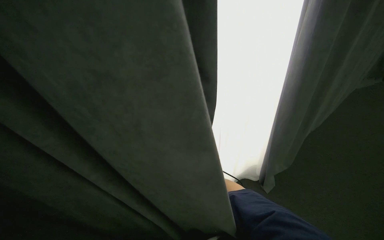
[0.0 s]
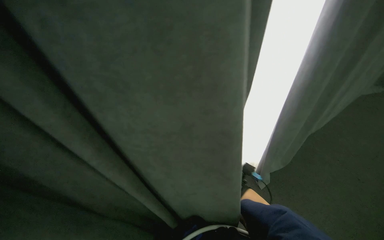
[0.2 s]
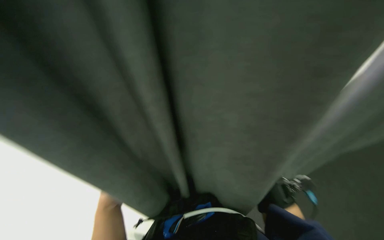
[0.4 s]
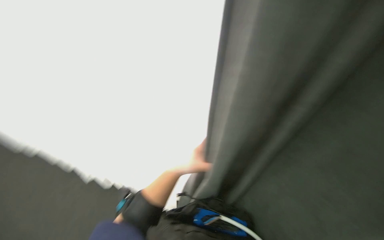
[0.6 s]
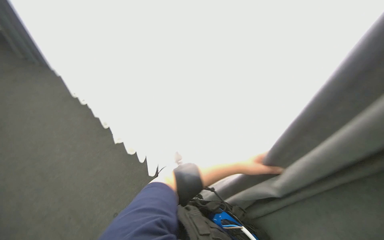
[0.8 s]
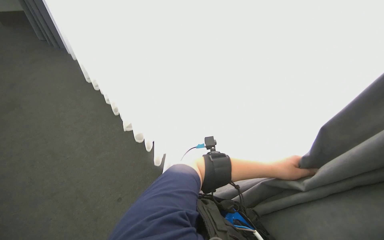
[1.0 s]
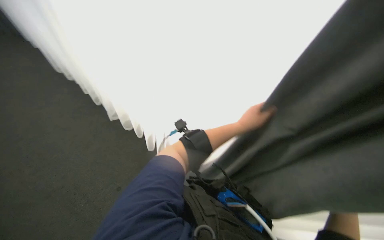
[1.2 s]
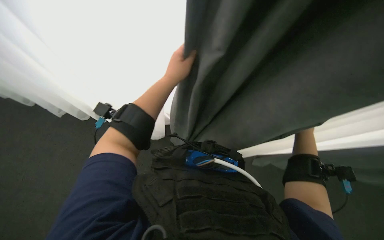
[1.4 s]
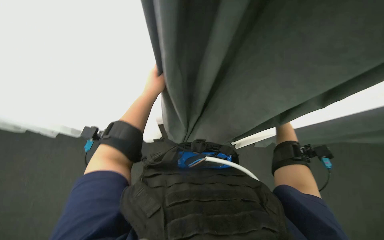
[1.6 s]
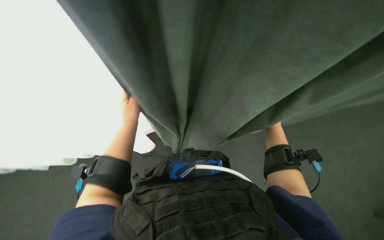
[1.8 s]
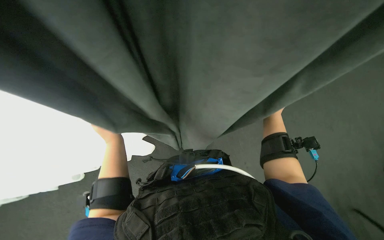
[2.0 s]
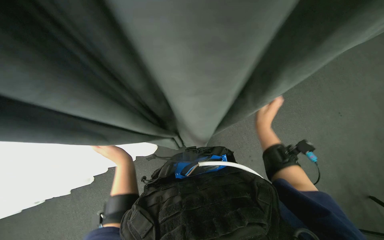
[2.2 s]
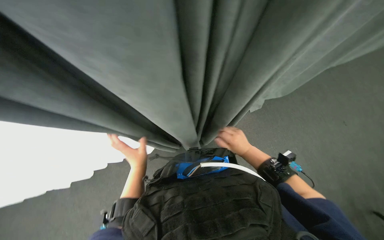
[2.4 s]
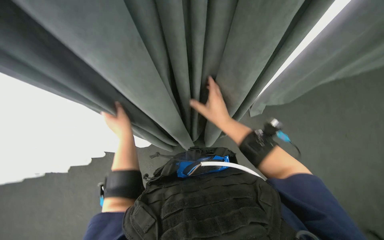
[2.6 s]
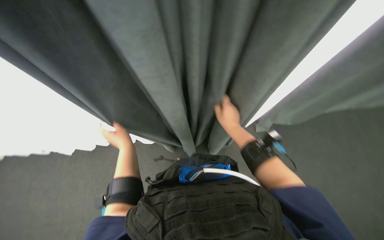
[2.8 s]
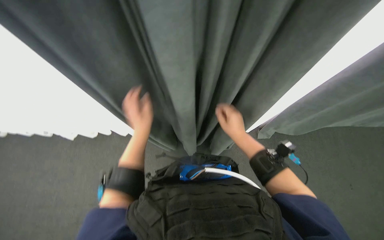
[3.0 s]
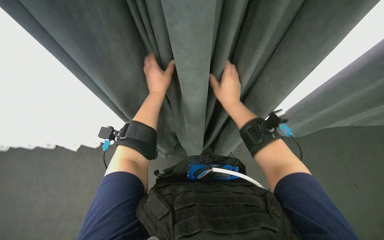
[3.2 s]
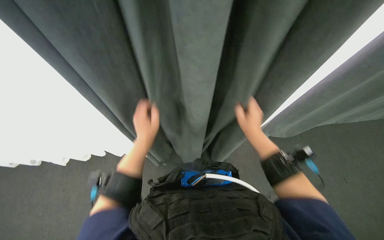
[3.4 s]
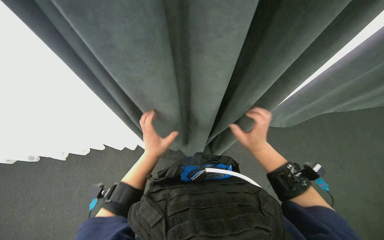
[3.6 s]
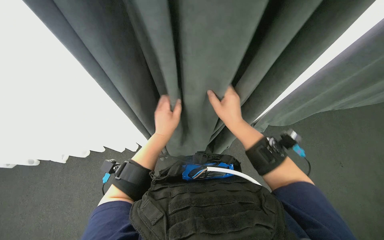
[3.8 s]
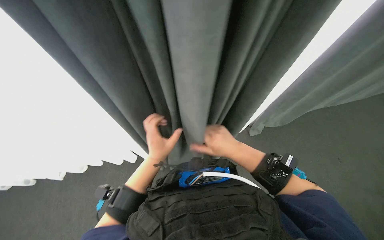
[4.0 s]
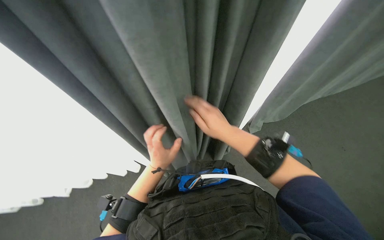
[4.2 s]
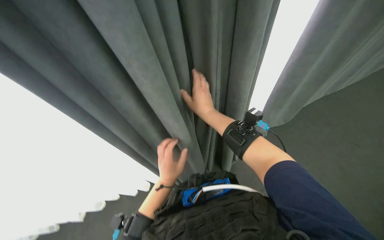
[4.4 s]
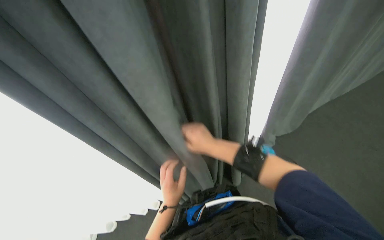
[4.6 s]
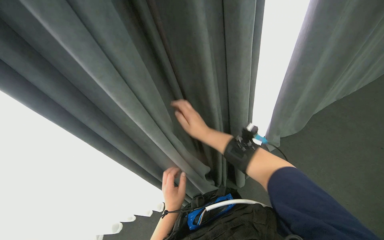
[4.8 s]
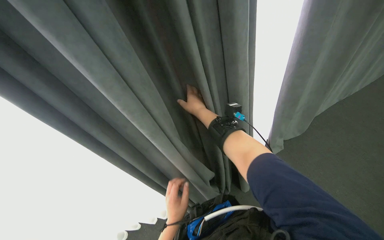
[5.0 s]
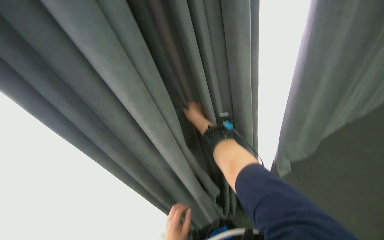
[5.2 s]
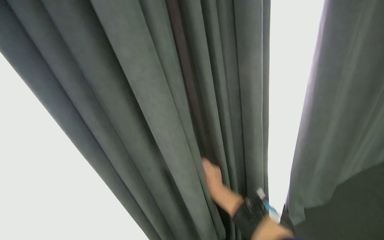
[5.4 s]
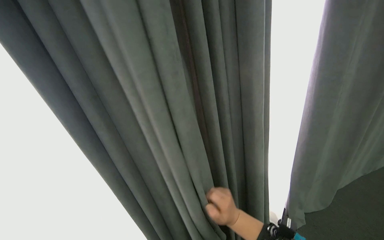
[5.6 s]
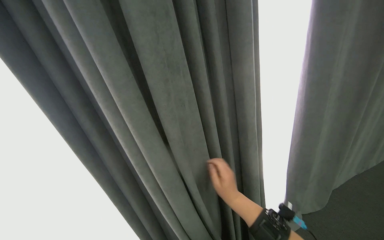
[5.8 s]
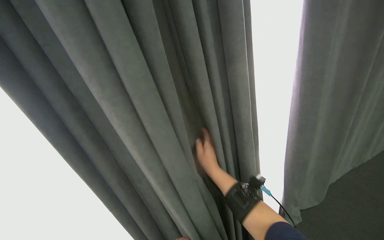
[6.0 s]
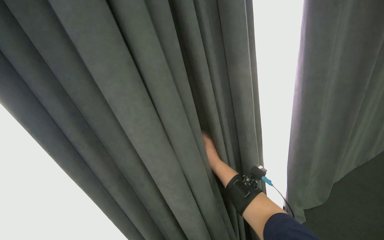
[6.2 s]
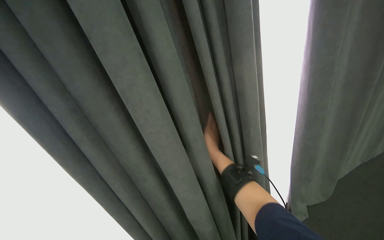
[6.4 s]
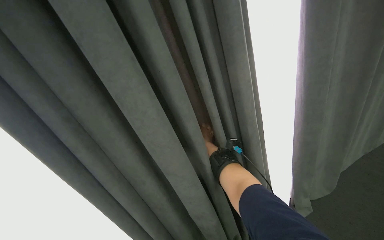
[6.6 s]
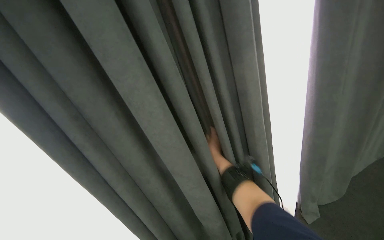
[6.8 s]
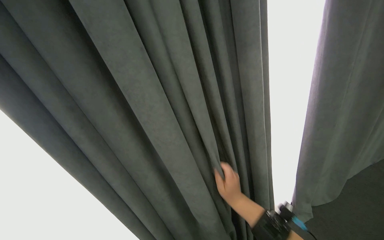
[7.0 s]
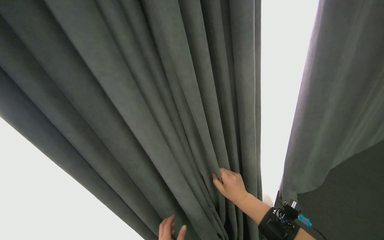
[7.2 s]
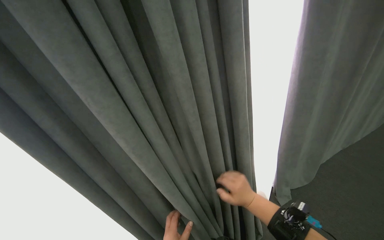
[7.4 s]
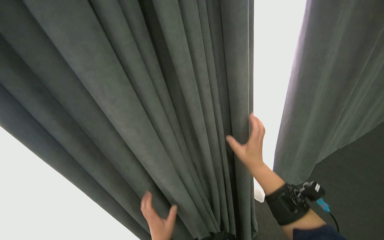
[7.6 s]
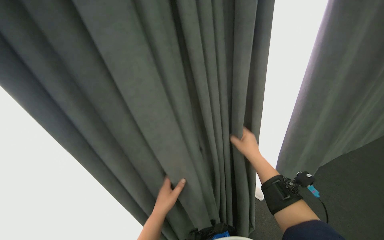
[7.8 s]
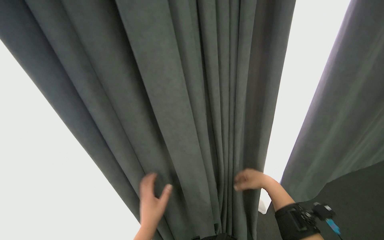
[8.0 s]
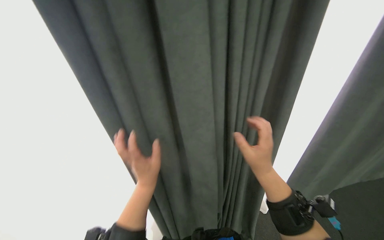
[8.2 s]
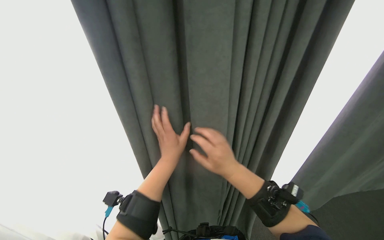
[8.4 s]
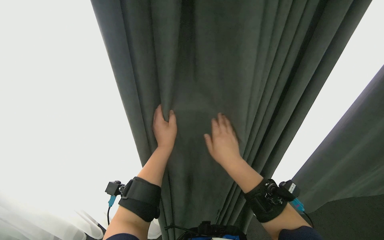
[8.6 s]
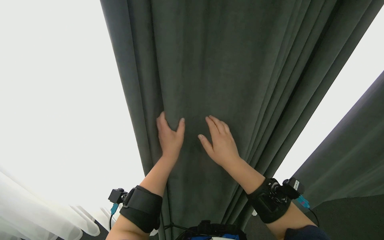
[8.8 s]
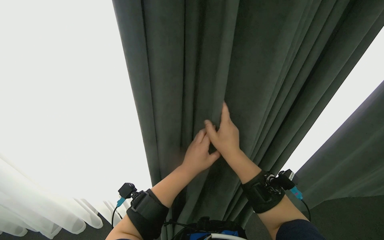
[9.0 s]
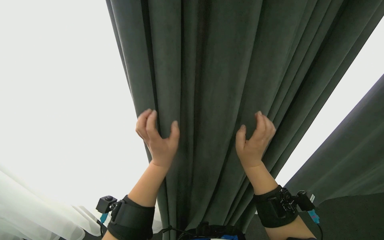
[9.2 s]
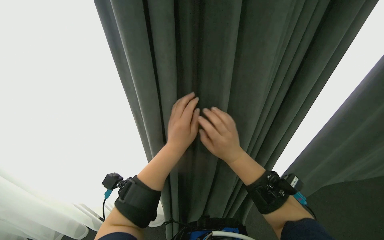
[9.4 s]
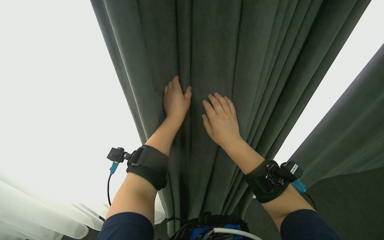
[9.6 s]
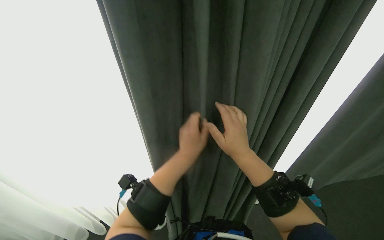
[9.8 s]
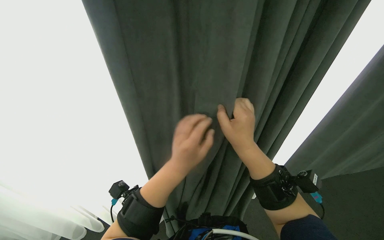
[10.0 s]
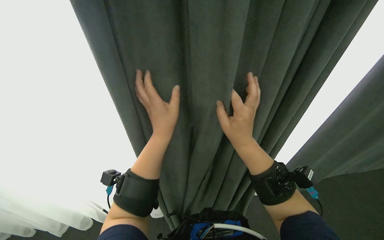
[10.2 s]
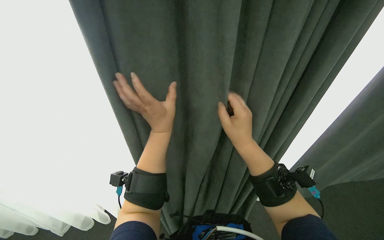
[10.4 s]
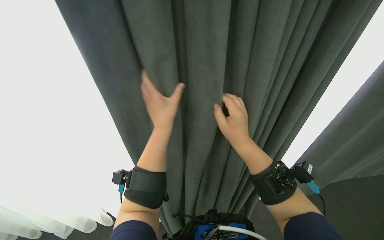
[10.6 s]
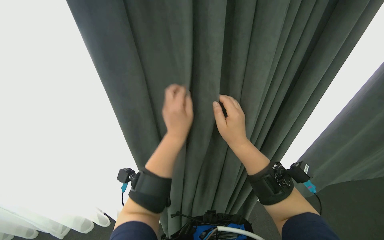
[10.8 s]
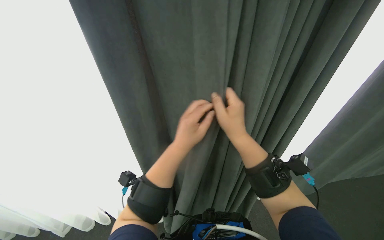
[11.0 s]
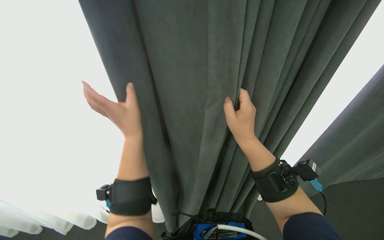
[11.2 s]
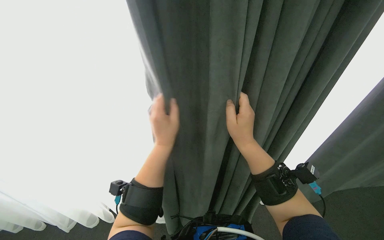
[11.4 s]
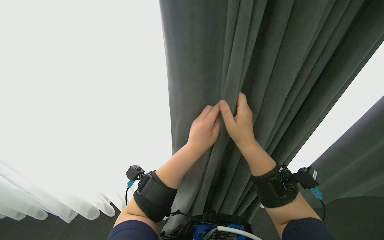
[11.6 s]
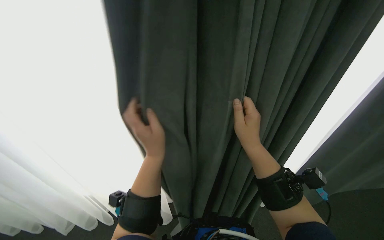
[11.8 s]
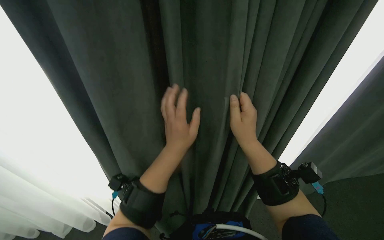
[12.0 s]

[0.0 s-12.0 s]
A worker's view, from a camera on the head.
Job: organizing items.
The whole recording: Pulling room curtains. The worker pulls and adjusts the grey and white curtains across the window.
0.0 to 1.6 s: The wearer's head swings approximately 30 degrees to the left.
1.6 to 3.0 s: The left hand is displaced nearer to the camera and down the picture by some 15 cm, while the right hand shifts about 20 cm to the left and nearer to the camera.
3.0 to 4.4 s: The right hand goes approximately 20 cm nearer to the camera, up the picture and to the left.
4.4 to 6.0 s: The view tilts about 25 degrees upward. The right hand swings up and down the picture, approximately 30 cm each way, with 2 reversals.
6.0 to 7.6 s: The right hand is displaced to the right by some 10 cm, and reaches approximately 25 cm farther from the camera, then returns.
9.0 to 10.4 s: The left hand moves up and down the picture over approximately 15 cm, changing direction 2 times.
10.4 to 12.0 s: The left hand goes to the right and returns, roughly 5 cm each way.

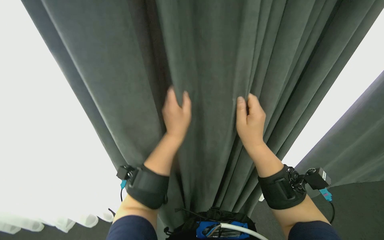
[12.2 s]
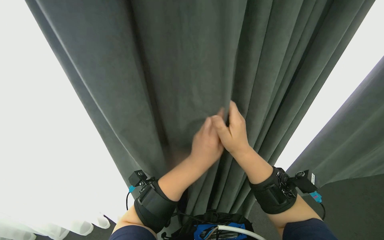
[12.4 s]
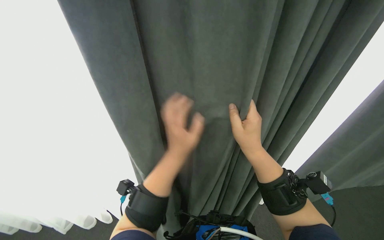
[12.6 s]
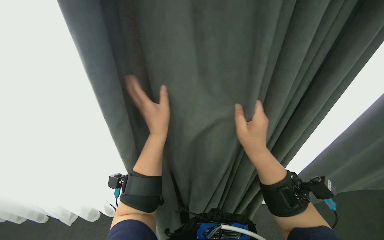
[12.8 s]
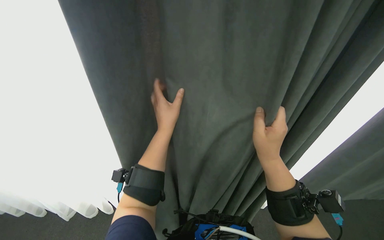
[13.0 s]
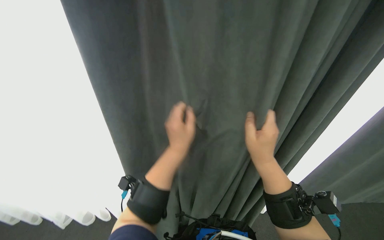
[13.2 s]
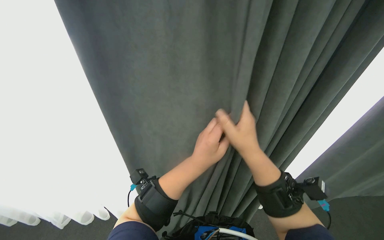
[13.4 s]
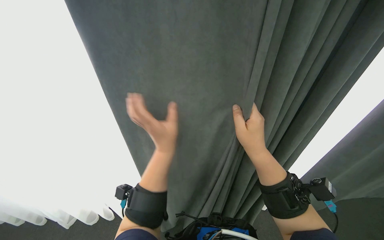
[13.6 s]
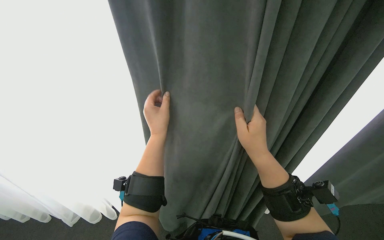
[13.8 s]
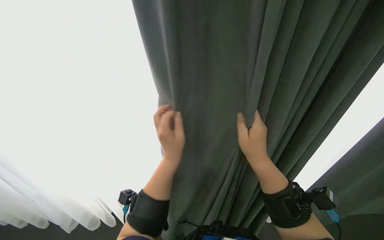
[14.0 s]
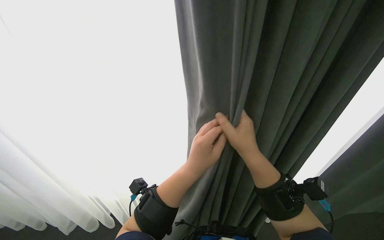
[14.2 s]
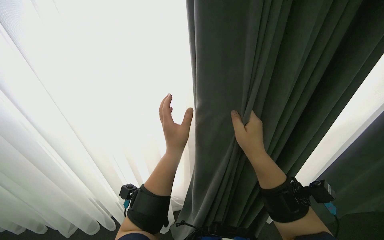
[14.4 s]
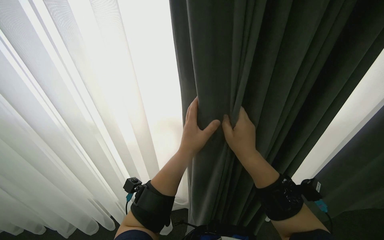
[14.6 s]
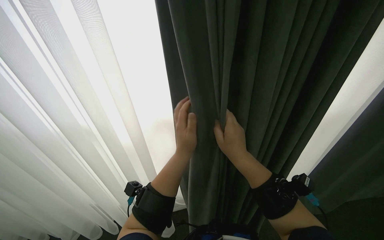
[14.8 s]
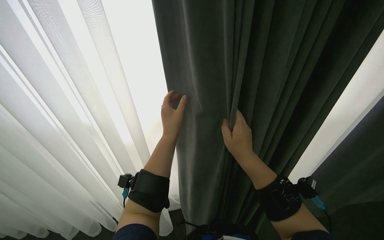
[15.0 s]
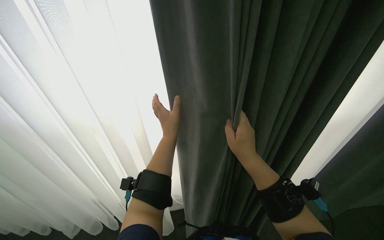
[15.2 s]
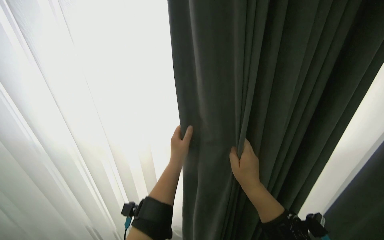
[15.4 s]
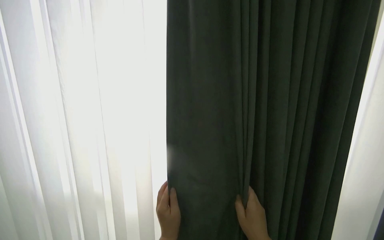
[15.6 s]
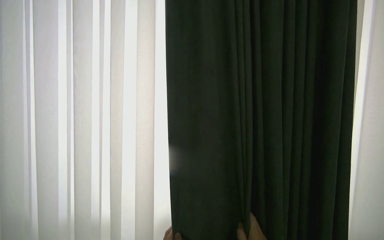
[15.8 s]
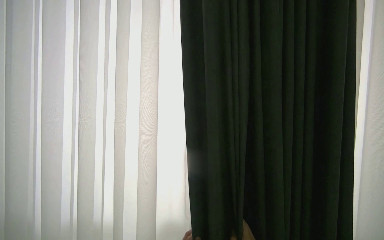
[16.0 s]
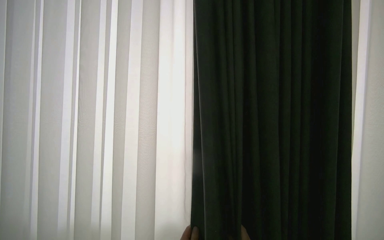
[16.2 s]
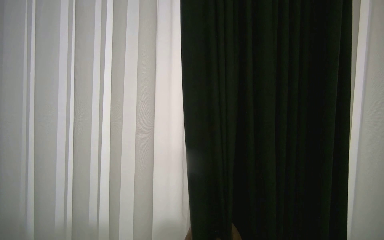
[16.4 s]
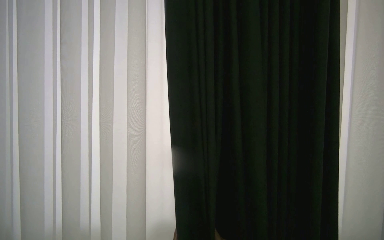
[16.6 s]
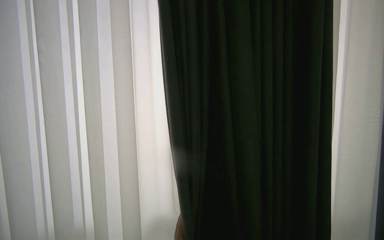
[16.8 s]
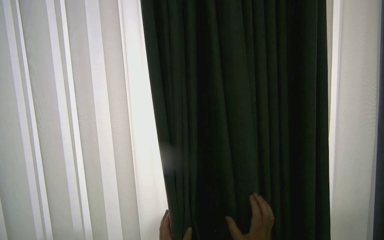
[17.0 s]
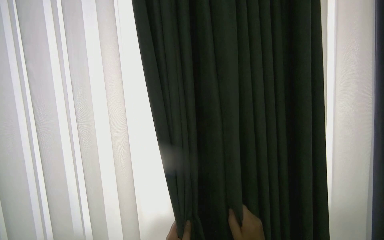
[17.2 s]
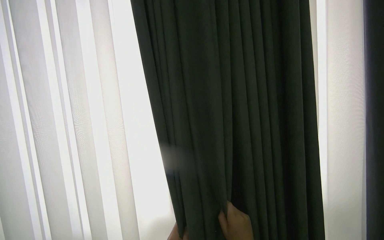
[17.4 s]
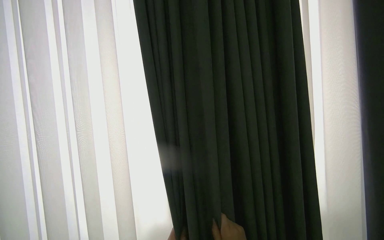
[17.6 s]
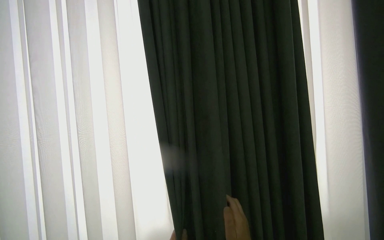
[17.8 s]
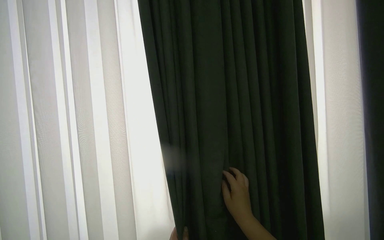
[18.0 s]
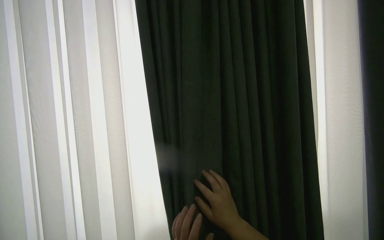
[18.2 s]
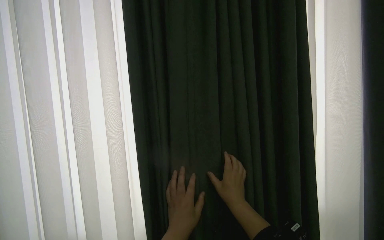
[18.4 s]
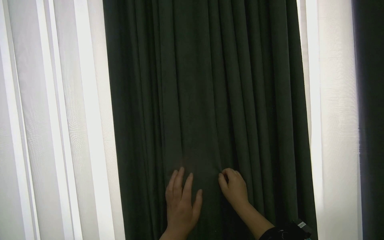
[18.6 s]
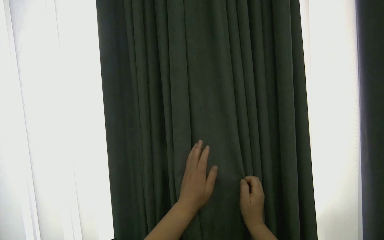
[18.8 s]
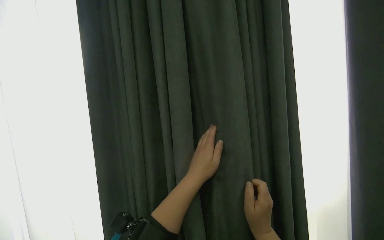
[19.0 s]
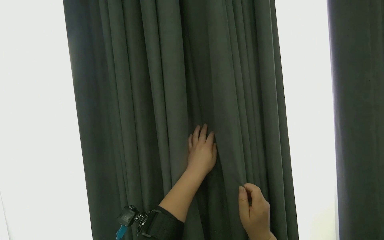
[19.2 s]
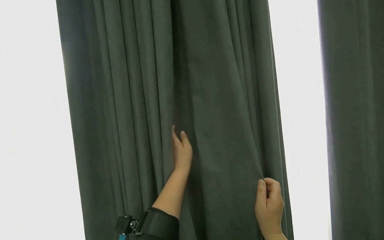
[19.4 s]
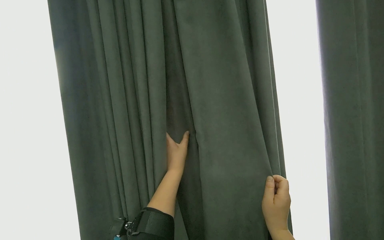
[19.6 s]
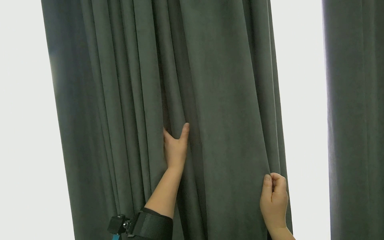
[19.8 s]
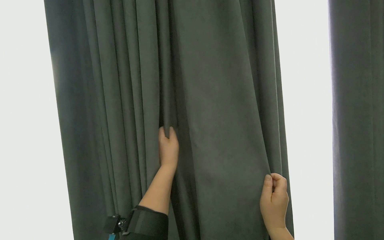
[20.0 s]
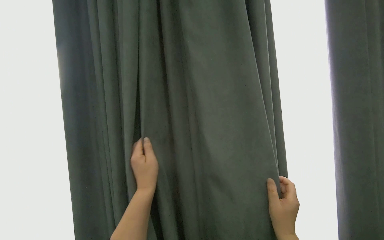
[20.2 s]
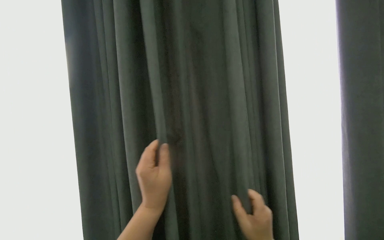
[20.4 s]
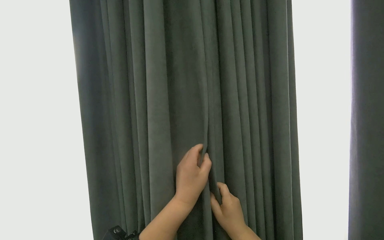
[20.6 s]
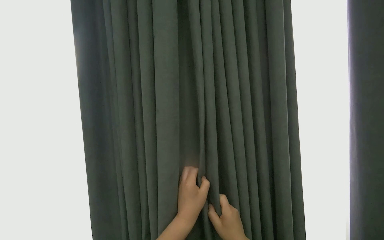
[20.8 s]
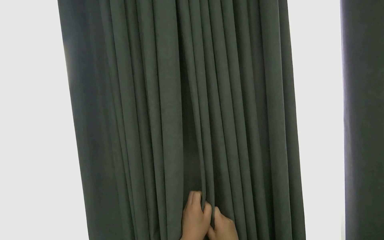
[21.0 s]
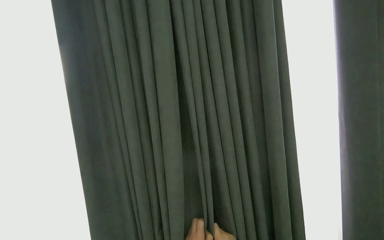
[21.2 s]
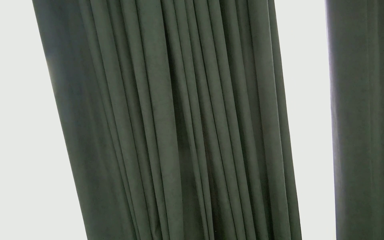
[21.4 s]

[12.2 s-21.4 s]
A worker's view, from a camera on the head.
Job: organizing items.
The whole recording: Pulling room curtains. The worker pulls and adjusts the grey and white curtains across the window.
12.2 to 13.8 s: The hands make small movements and keep their place.
15.2 to 16.8 s: The camera pitches upward, by roughly 15 degrees.
